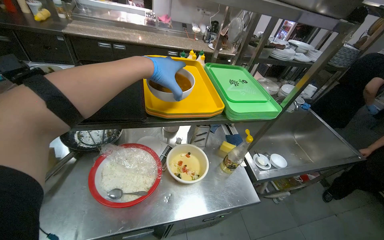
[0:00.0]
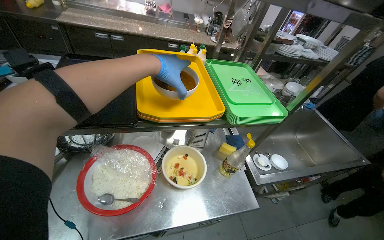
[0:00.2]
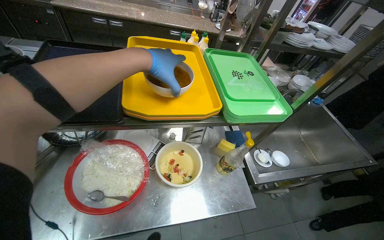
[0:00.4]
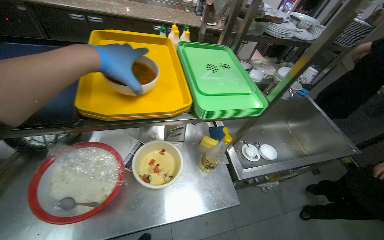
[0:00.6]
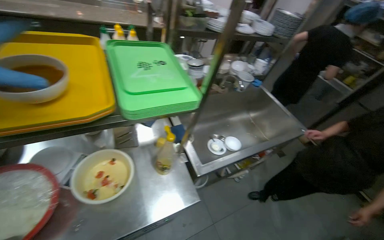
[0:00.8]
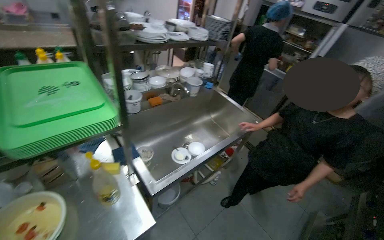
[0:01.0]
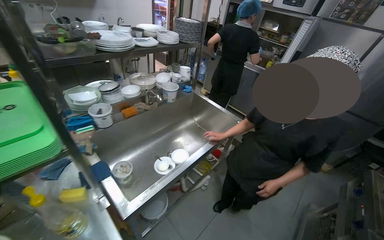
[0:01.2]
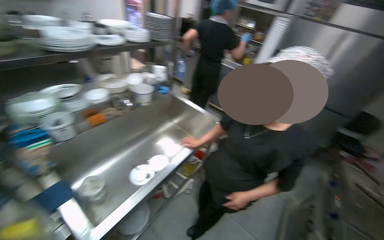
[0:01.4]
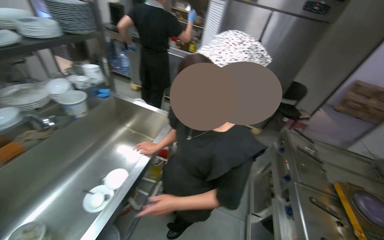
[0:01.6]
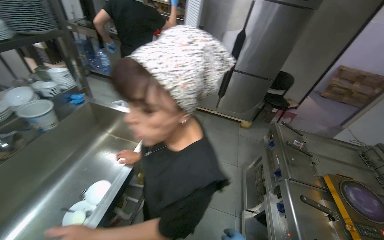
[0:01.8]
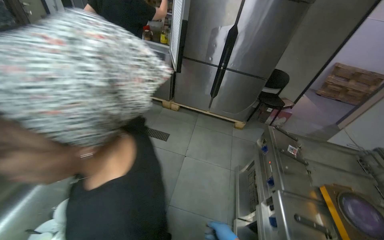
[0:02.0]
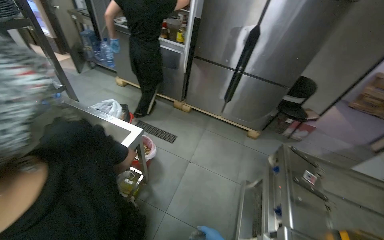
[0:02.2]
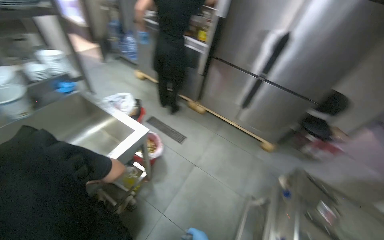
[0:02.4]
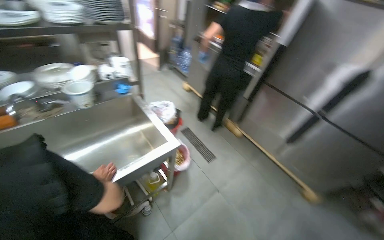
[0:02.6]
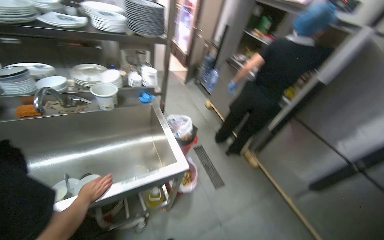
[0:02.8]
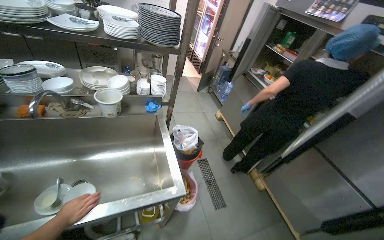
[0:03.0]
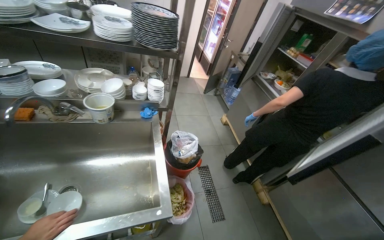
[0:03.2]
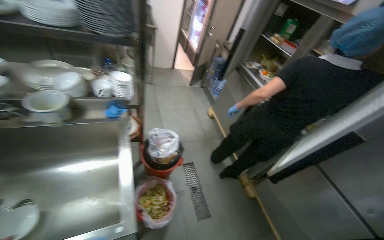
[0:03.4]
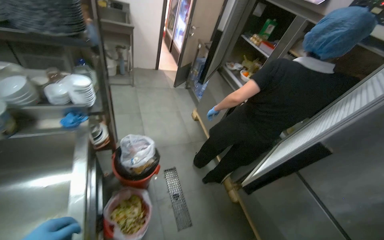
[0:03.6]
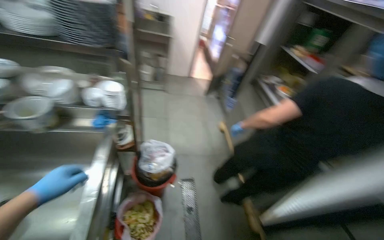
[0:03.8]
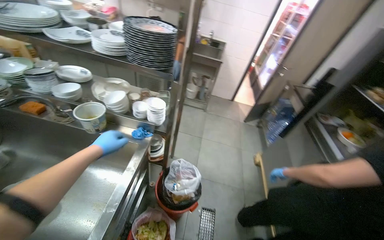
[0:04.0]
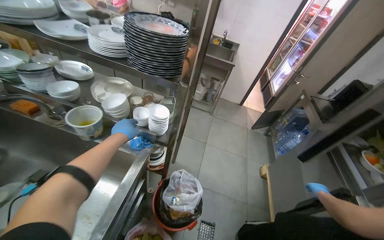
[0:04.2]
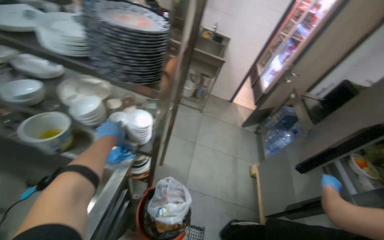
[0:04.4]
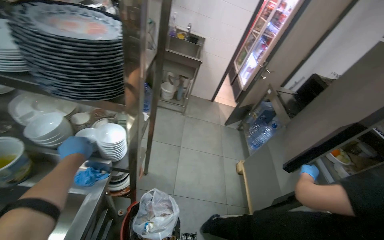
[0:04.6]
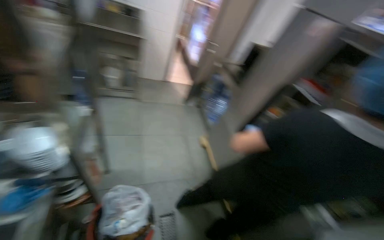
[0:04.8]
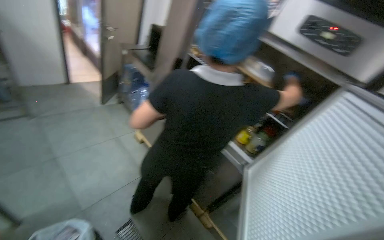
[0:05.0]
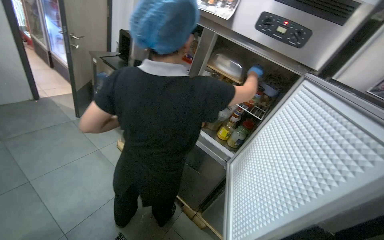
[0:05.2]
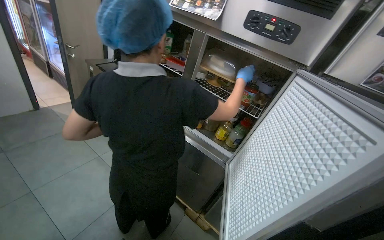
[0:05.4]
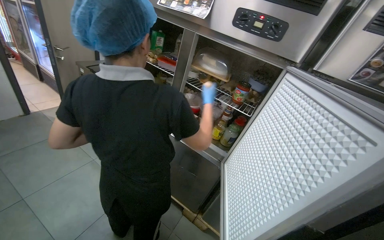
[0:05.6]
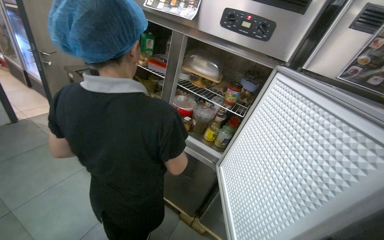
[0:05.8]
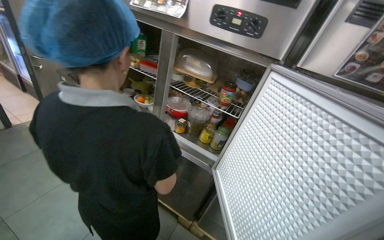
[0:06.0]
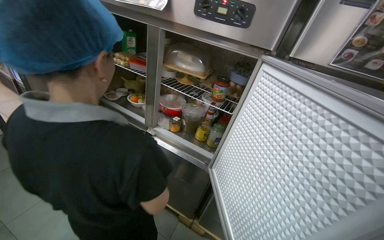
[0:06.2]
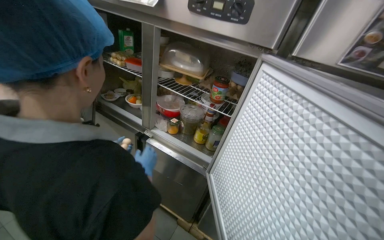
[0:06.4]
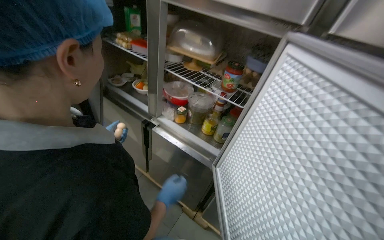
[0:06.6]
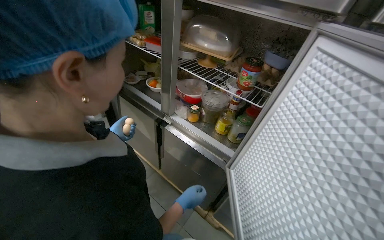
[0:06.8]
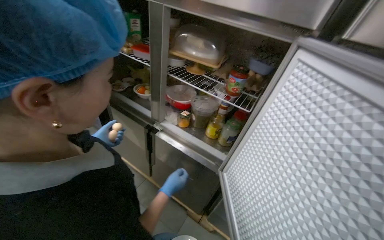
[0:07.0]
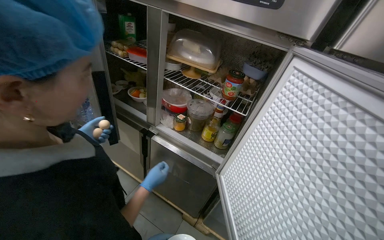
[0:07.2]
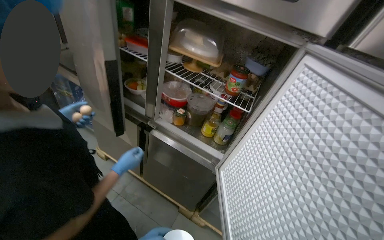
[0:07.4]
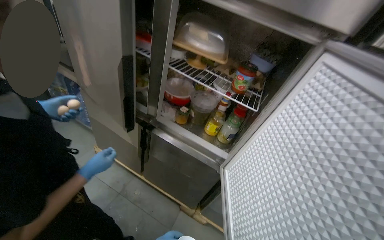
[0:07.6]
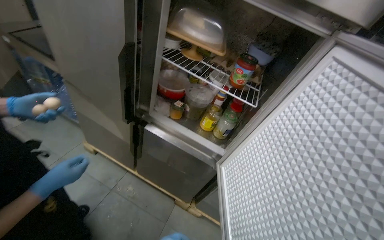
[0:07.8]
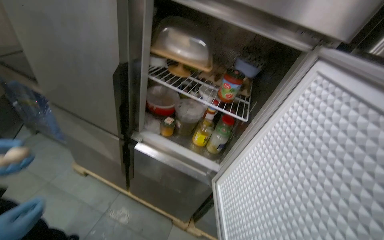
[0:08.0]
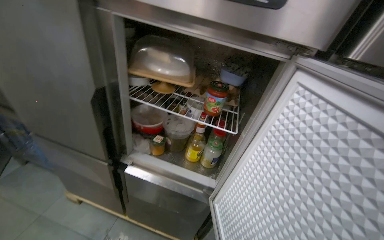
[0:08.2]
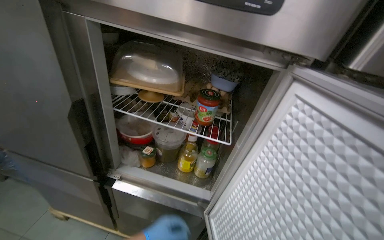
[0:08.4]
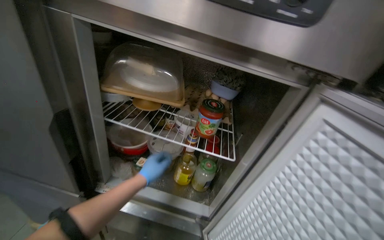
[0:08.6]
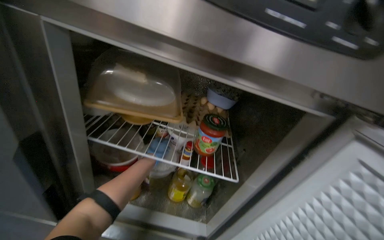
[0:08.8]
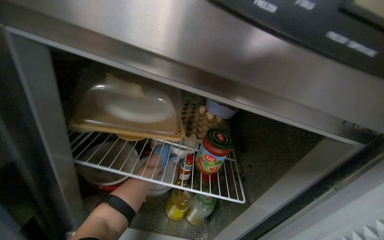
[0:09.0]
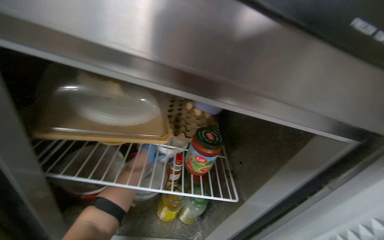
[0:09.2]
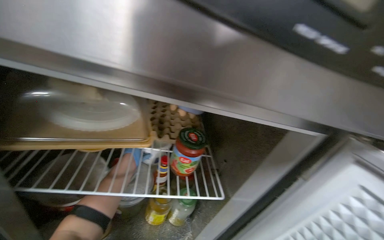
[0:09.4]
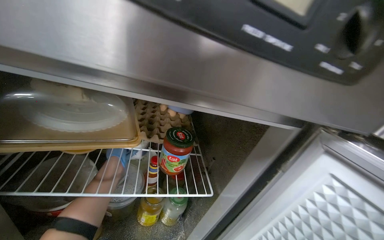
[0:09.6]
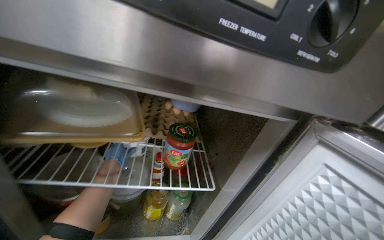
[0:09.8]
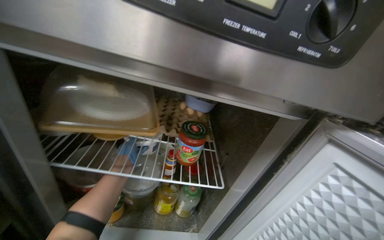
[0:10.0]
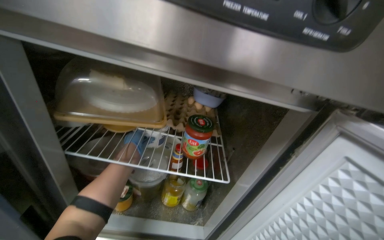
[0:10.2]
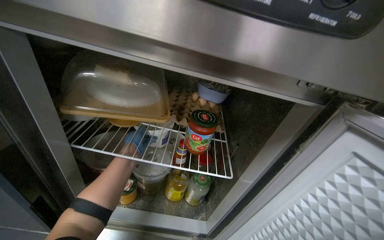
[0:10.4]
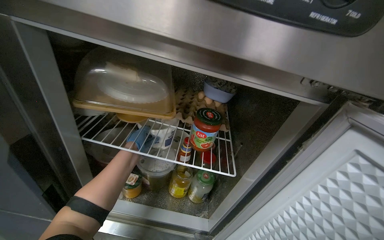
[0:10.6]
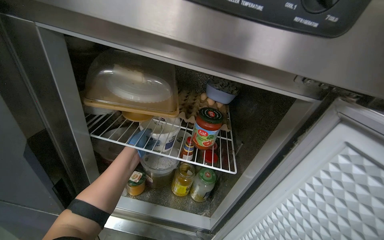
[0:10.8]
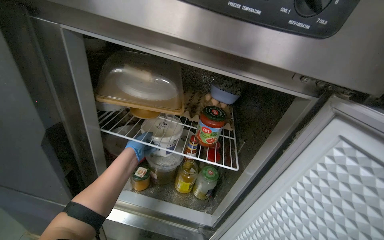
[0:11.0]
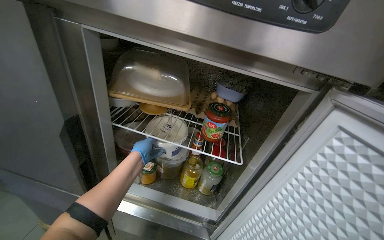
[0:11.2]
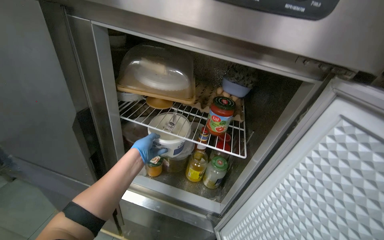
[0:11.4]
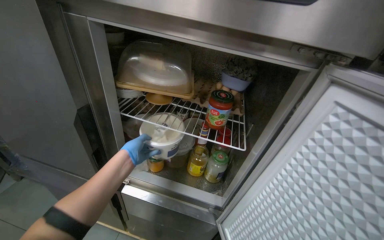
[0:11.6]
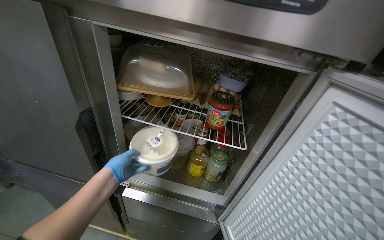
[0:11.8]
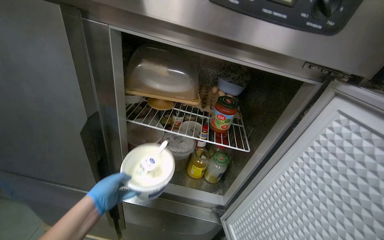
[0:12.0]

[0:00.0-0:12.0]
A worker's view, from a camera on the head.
Job: preparing food.
The whole recording: Stirring ingredients in bowl. The worker stirs ingredients in a red bowl with a spoon.
0.0 to 1.6 s: The head travels roughly 80 cm. The wearer looks roughly 55 degrees further to the right.
1.6 to 3.0 s: The head travels approximately 60 cm. The wearer looks approximately 50 degrees further to the left.
3.0 to 4.4 s: The camera is carried about 70 cm. The head rotates about 30 degrees to the left.
4.4 to 6.0 s: The head rotates roughly 70 degrees to the right.
7.6 to 9.0 s: The head travels approximately 40 cm. The wearer looks approximately 25 degrees further to the right.

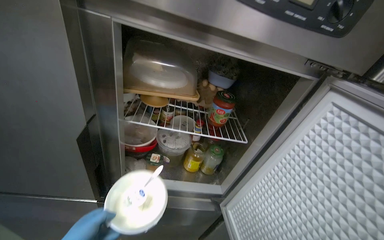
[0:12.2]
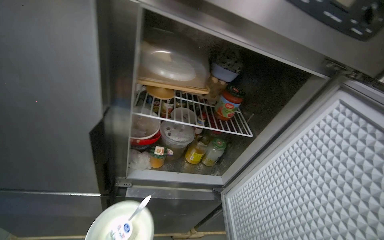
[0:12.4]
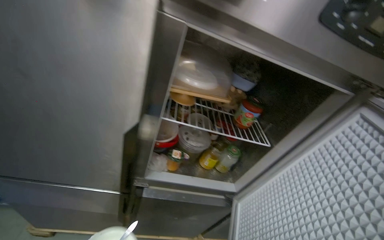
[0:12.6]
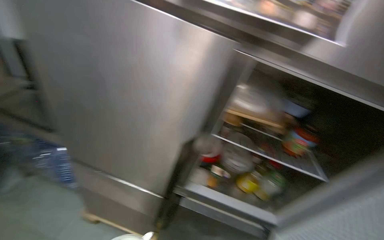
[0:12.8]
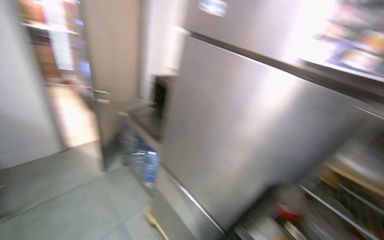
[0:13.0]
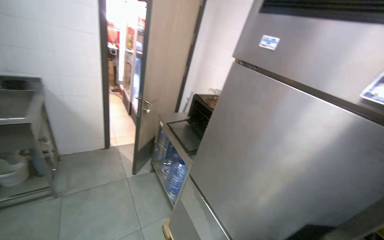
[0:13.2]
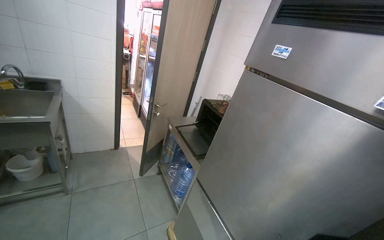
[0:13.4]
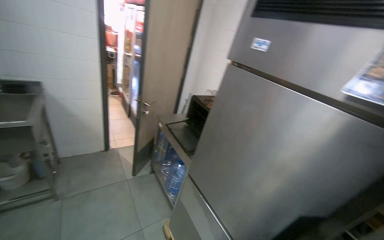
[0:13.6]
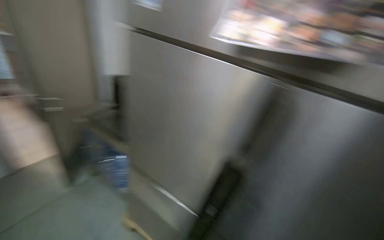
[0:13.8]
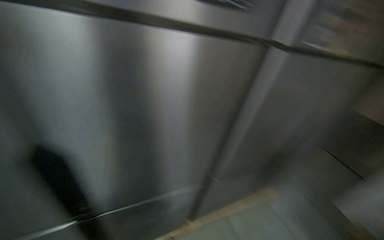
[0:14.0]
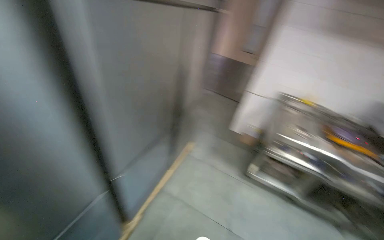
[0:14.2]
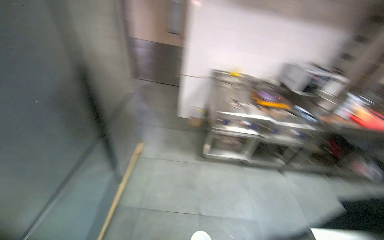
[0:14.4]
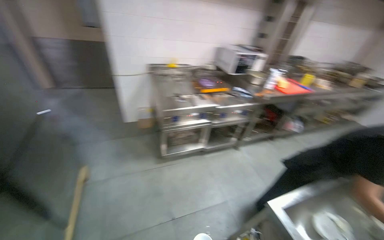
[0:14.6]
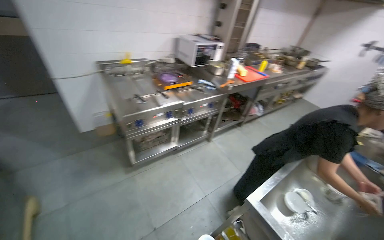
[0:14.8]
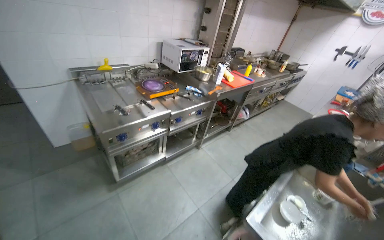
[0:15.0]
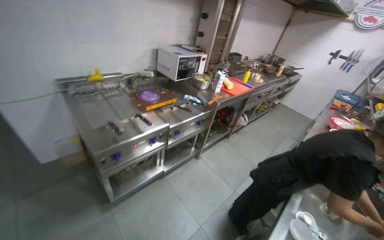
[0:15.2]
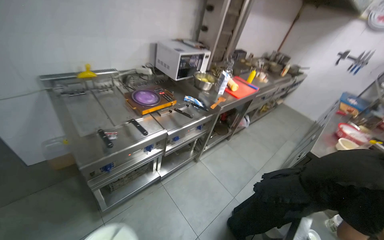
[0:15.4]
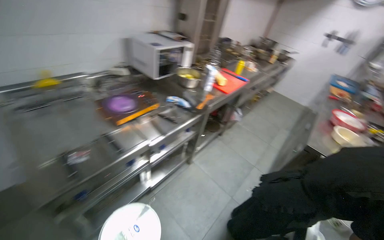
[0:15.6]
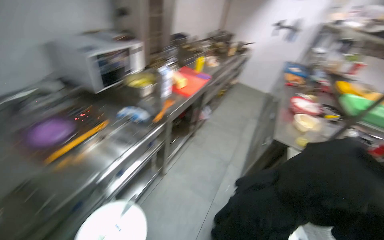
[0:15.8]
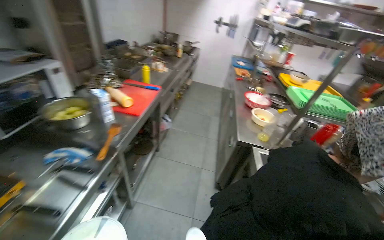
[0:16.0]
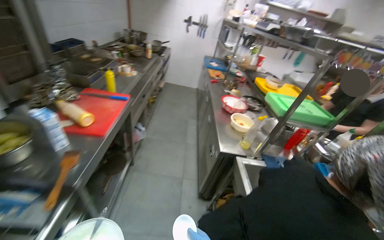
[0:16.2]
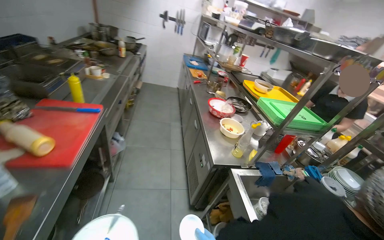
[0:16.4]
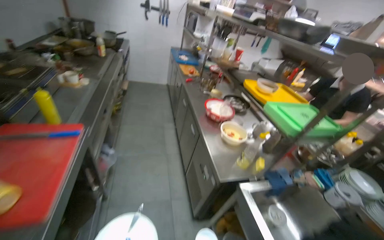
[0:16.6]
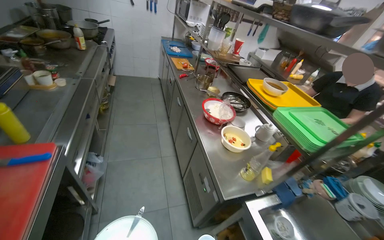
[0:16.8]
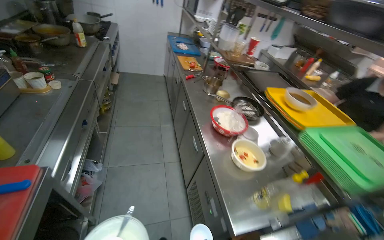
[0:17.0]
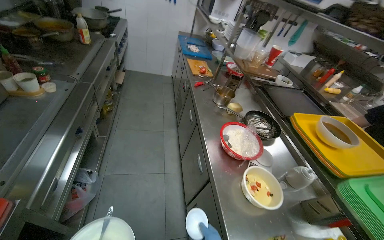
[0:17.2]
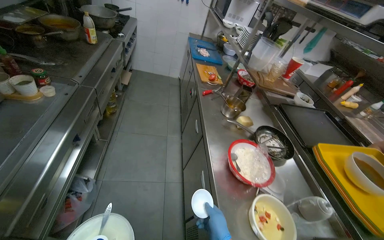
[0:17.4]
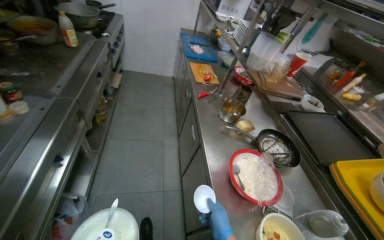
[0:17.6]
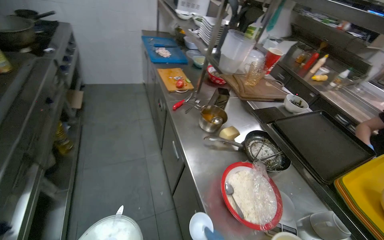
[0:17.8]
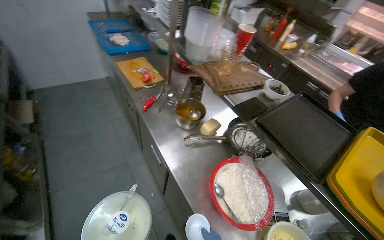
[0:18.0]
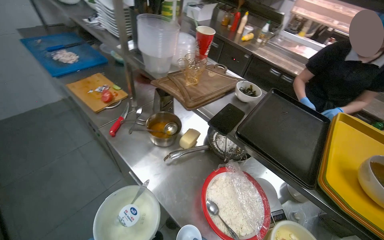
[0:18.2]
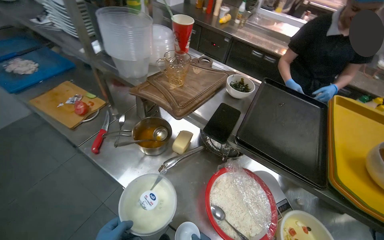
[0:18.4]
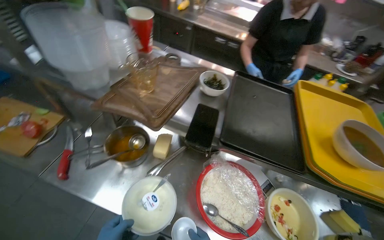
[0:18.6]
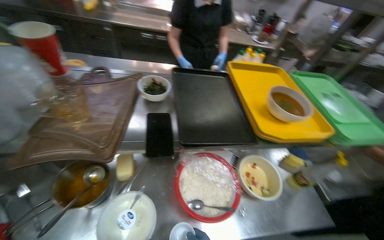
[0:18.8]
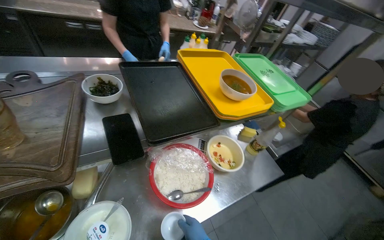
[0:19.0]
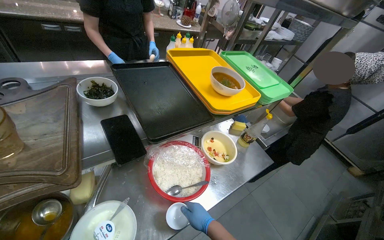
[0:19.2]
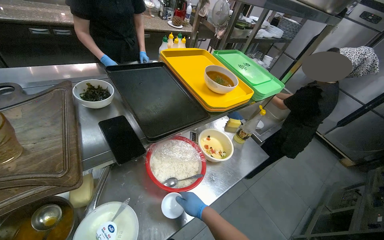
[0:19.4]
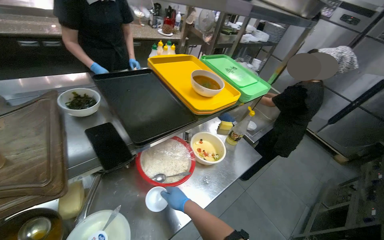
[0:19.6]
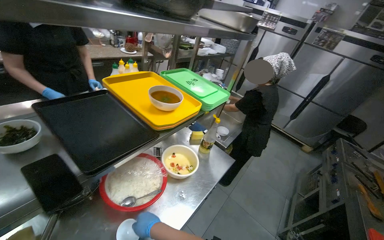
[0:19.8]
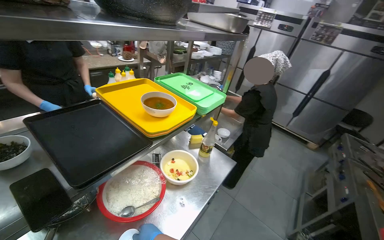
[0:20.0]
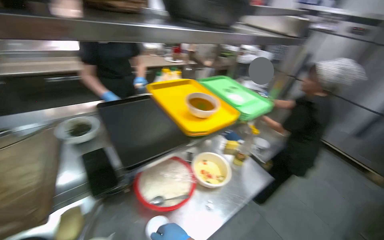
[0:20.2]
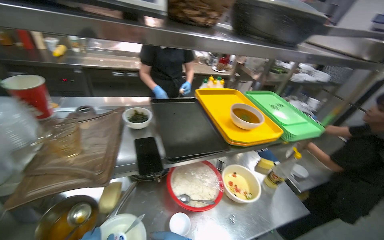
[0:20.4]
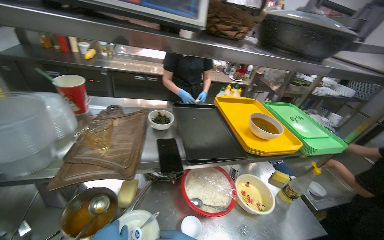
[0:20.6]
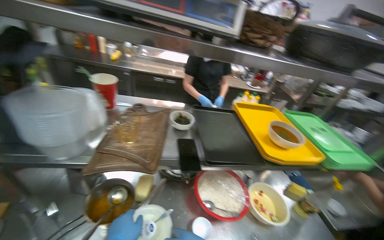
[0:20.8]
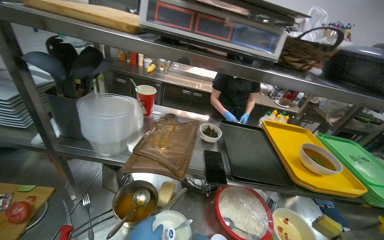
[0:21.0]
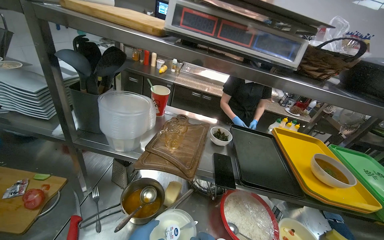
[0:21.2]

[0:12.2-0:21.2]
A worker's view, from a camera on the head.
Job: preparing food.
The whole recording: Stirring ingredients in bowl. The worker stirs ingredients in a red bowl with a spoon.
12.2 to 13.8 s: The wearer looks approximately 35 degrees further to the left. The camera pitches upward, by about 15 degrees.
13.8 to 15.2 s: The head travels some 80 cm. The wearer looks roughly 85 degrees further to the right. The wearer looks some 15 degrees further downward.
15.2 to 16.6 s: The camera travels approximately 1 m. The wearer looks roughly 60 degrees further to the right. The view tilts roughly 10 degrees downward.
16.6 to 18.2 s: The camera is carried roughly 1 m. The wearer looks about 35 degrees further to the right. The view tips downward by roughly 15 degrees.
18.2 to 19.8 s: The wearer looks approximately 90 degrees further to the right.
19.8 to 21.2 s: The wearer's head swings roughly 55 degrees to the left. The view tilts some 15 degrees upward.
